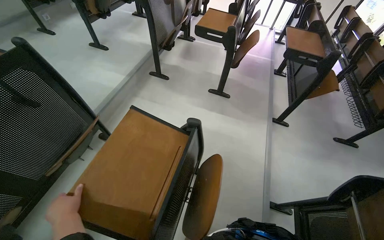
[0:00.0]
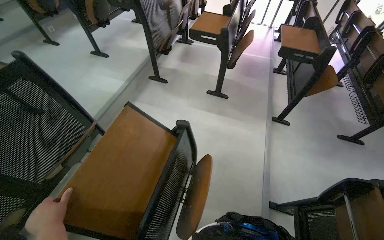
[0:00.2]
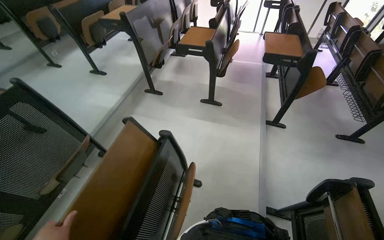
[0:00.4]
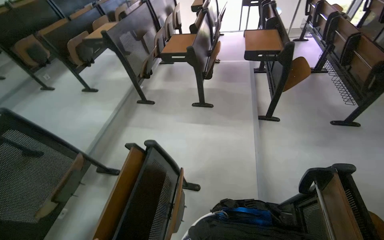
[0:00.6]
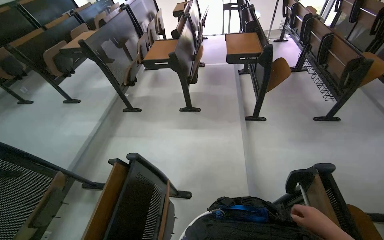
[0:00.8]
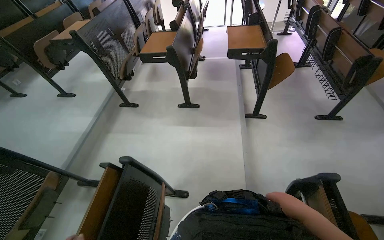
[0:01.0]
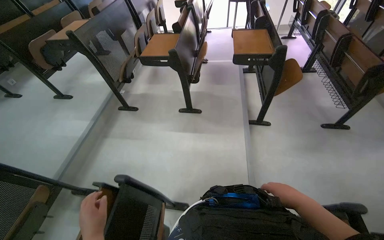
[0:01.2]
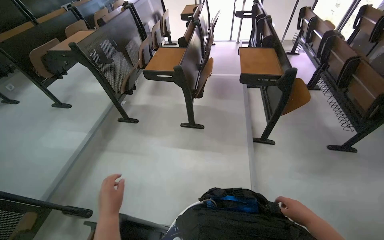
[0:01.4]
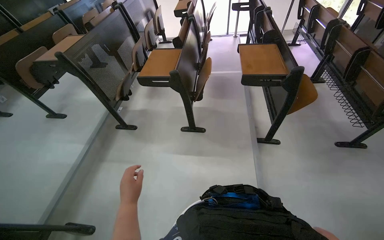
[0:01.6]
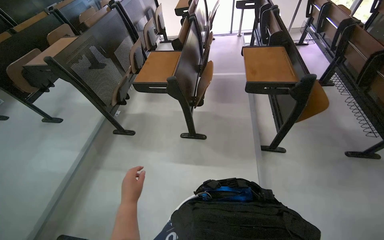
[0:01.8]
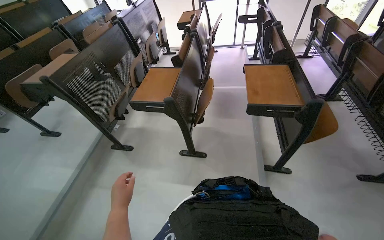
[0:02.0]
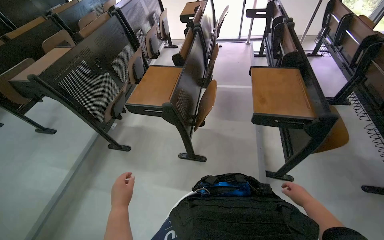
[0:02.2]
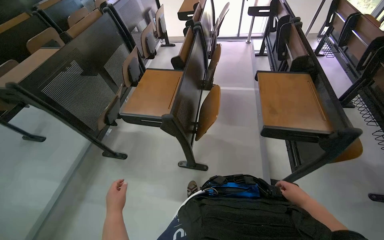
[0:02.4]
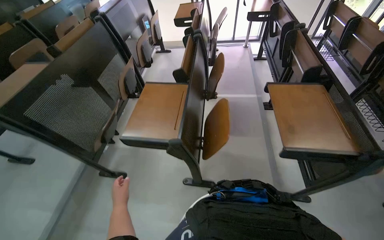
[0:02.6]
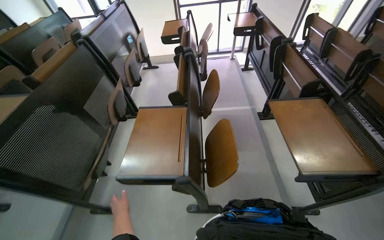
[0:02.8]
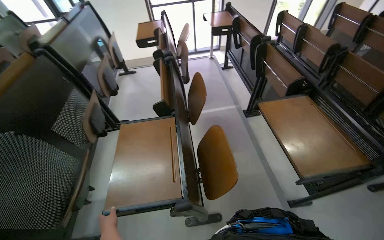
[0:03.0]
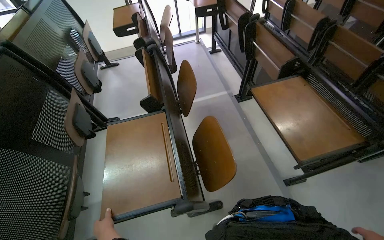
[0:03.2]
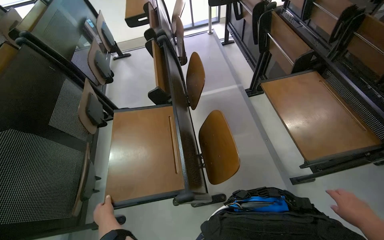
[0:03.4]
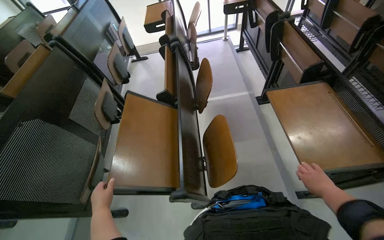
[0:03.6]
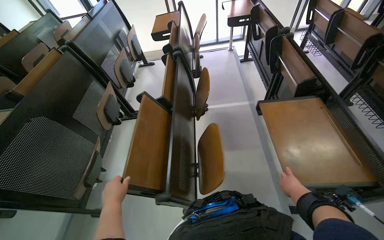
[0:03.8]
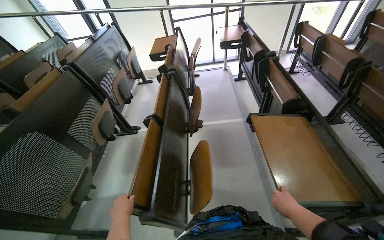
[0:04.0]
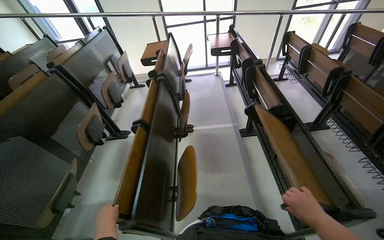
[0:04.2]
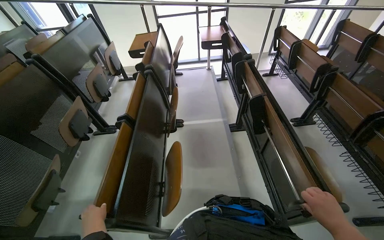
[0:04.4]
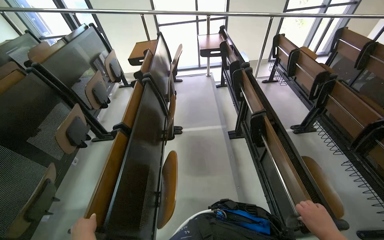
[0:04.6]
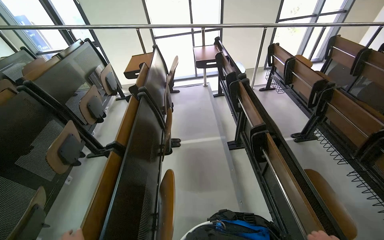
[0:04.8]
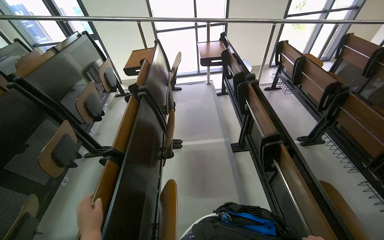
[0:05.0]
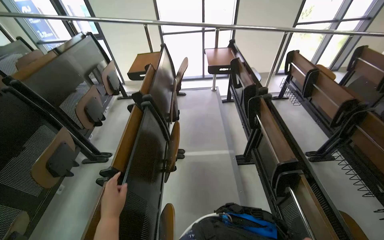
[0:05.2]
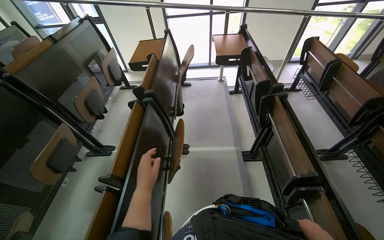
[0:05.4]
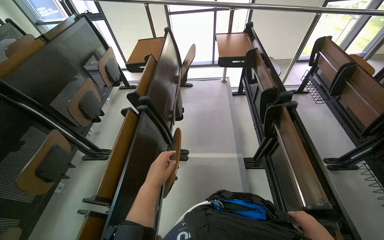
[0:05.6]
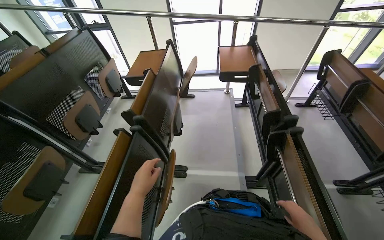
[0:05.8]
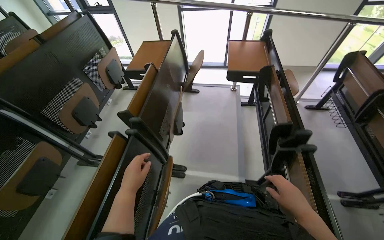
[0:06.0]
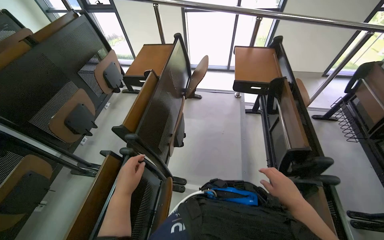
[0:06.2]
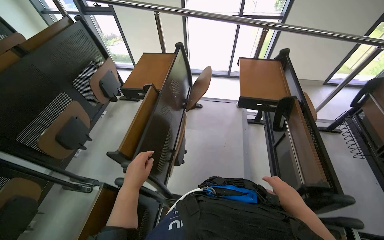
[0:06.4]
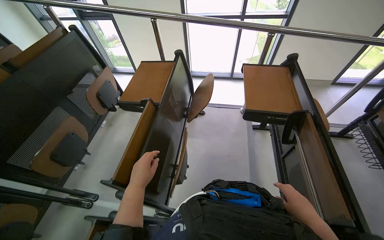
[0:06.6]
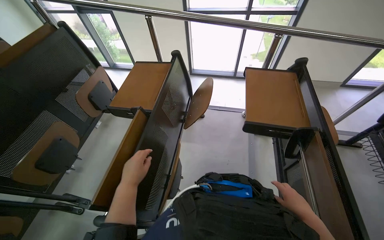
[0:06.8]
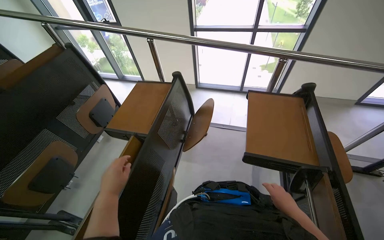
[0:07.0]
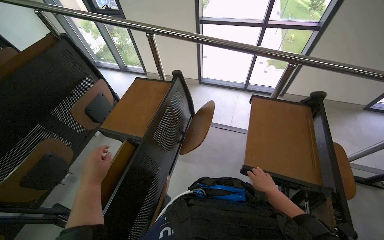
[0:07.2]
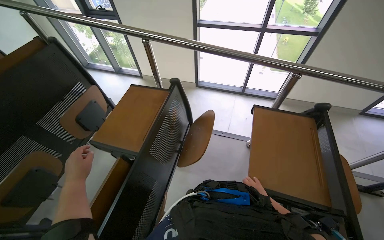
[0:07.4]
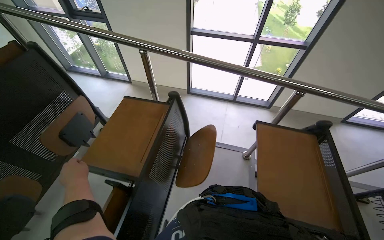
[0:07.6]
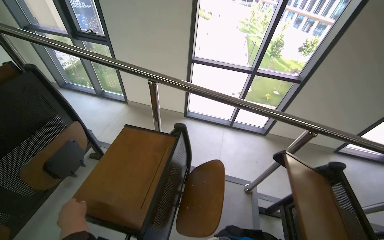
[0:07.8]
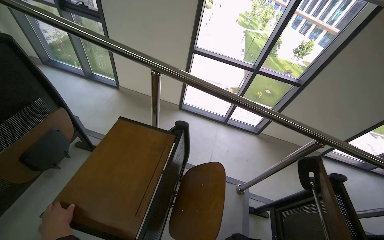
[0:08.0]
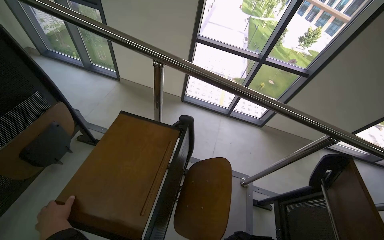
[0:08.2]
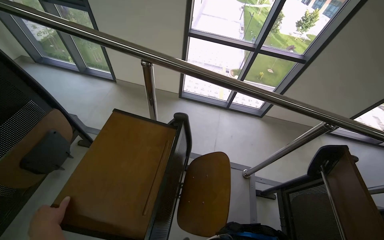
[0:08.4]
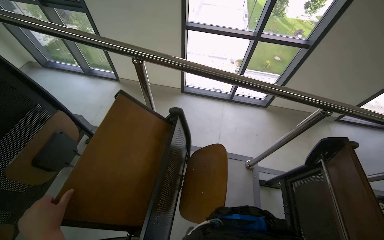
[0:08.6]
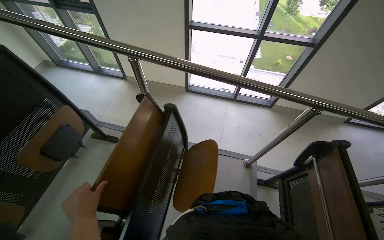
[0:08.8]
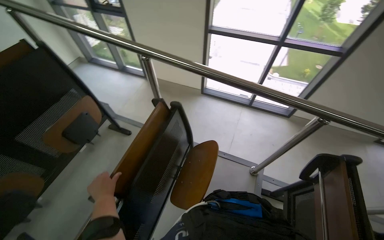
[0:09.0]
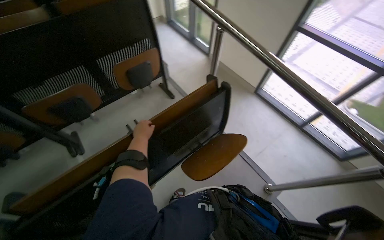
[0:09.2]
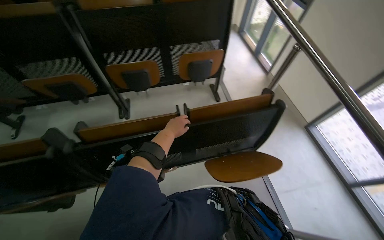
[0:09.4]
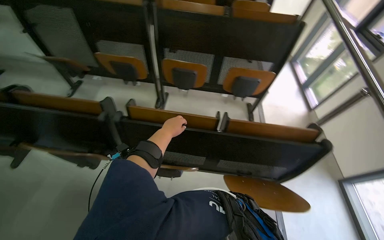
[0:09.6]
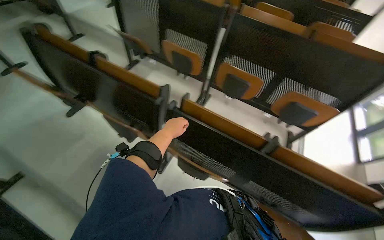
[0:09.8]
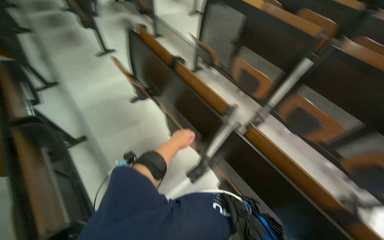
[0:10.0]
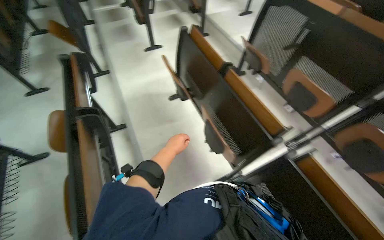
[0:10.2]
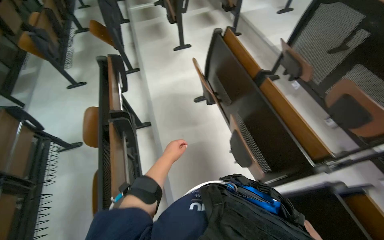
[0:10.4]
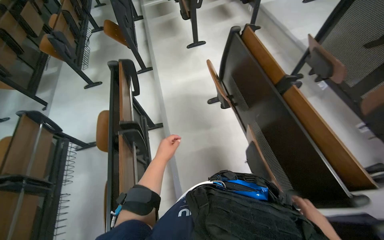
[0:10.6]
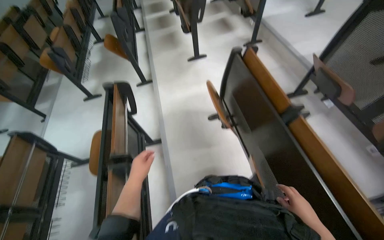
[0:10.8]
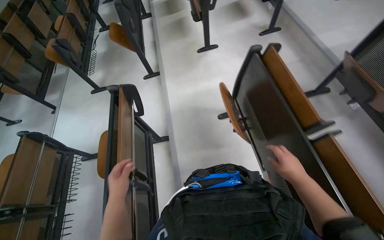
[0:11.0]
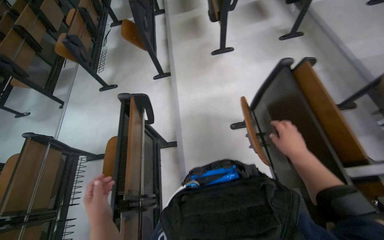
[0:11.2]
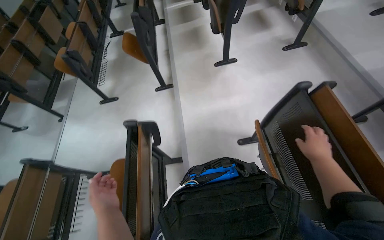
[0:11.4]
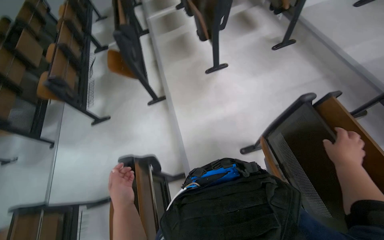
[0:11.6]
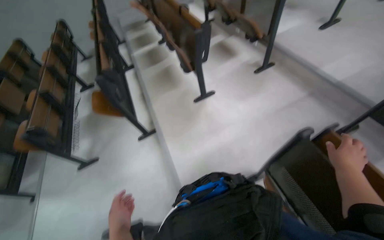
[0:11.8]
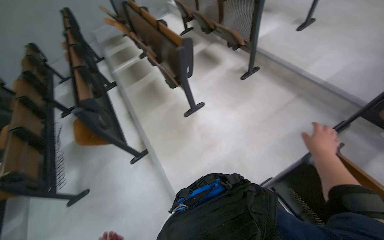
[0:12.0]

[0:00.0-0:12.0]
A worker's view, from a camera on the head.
Job: organizing items.
The whole recording: Arranging classroom furniture. The worker continues to fold up desks and chairs in the classroom.
0:00.0 to 0:01.6: The camera travels some 60 cm.
0:01.6 to 0:03.0: The wearer moves about 90 cm. The wearer looks roughly 15 degrees further to the right.
0:04.4 to 0:06.0: The camera travels approximately 80 cm.
0:06.0 to 0:07.6: The wearer moves about 90 cm.
0:07.6 to 0:09.0: The left hand goes approximately 10 cm to the right.
0:09.0 to 0:10.4: The wearer moves roughly 80 cm. The wearer looks approximately 140 degrees further to the left.
0:10.4 to 0:12.0: The camera is carried roughly 1 m.

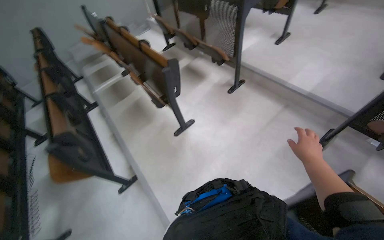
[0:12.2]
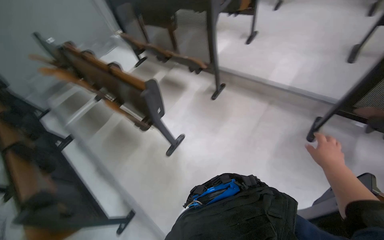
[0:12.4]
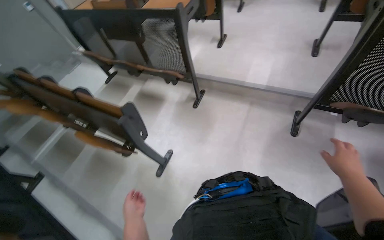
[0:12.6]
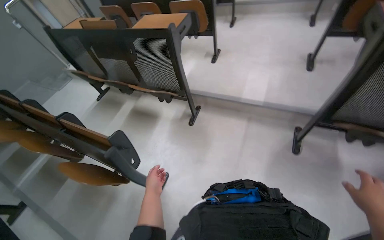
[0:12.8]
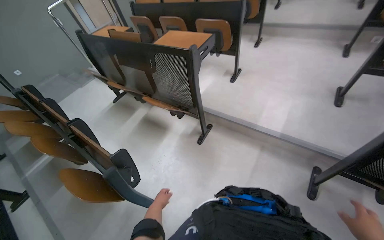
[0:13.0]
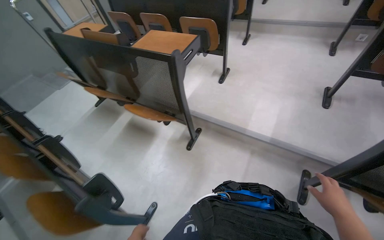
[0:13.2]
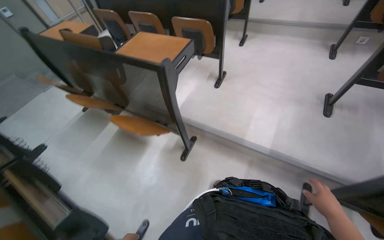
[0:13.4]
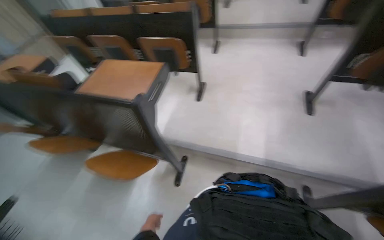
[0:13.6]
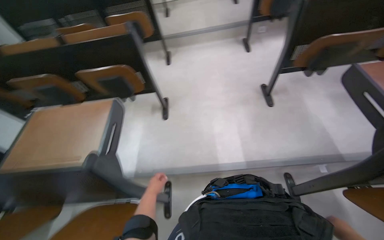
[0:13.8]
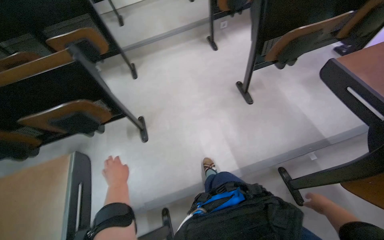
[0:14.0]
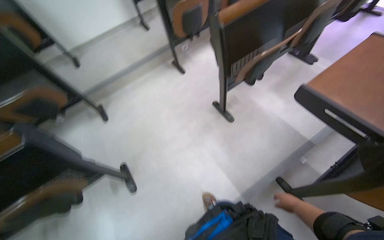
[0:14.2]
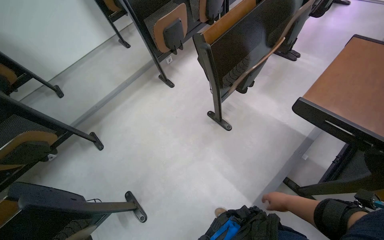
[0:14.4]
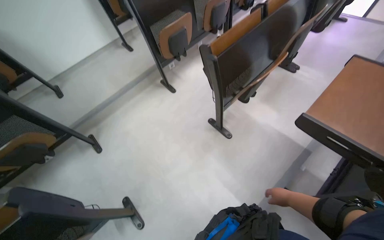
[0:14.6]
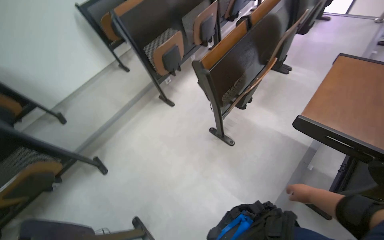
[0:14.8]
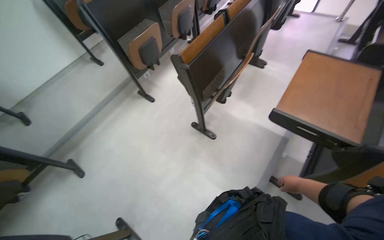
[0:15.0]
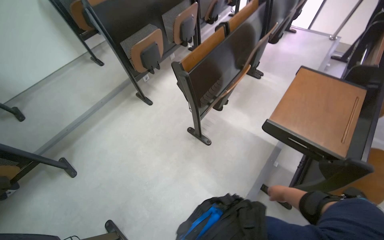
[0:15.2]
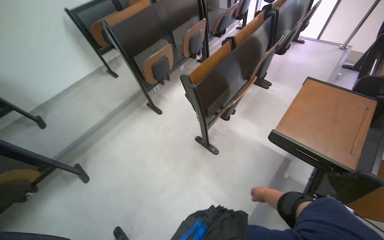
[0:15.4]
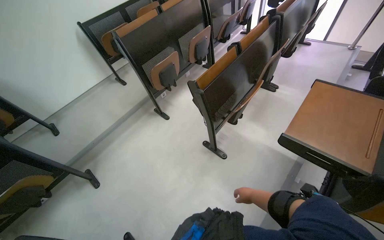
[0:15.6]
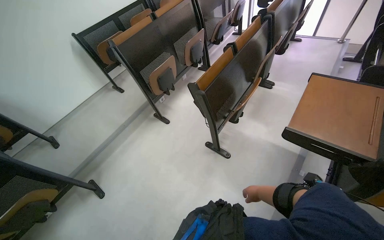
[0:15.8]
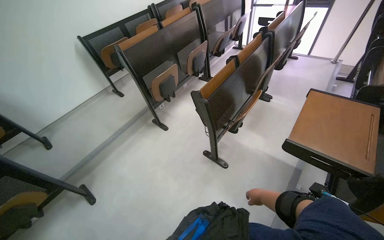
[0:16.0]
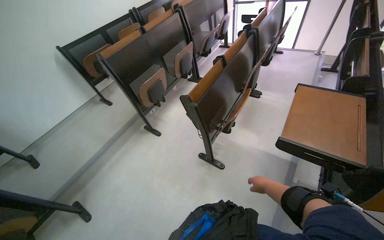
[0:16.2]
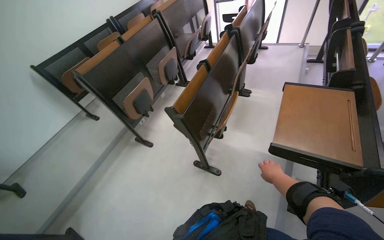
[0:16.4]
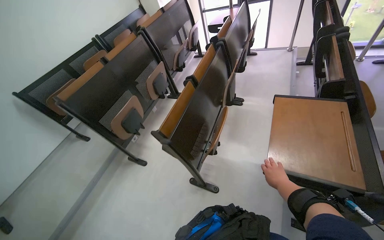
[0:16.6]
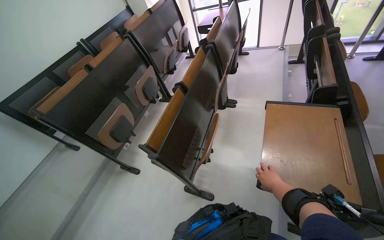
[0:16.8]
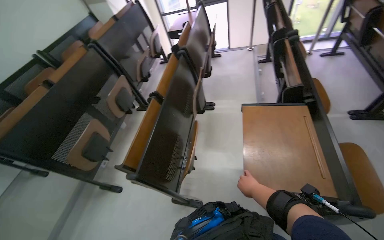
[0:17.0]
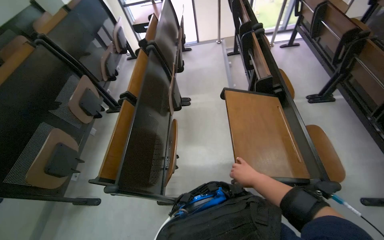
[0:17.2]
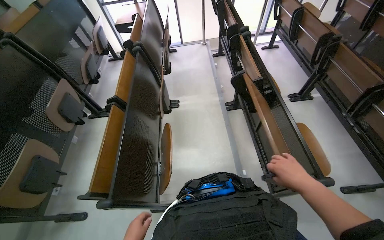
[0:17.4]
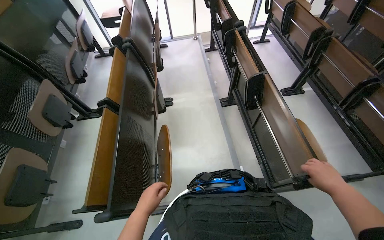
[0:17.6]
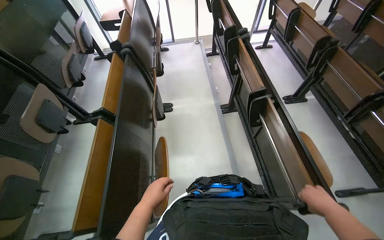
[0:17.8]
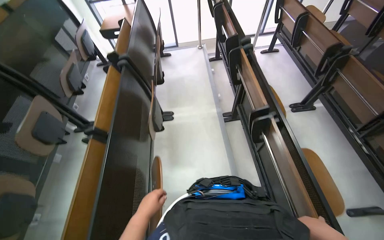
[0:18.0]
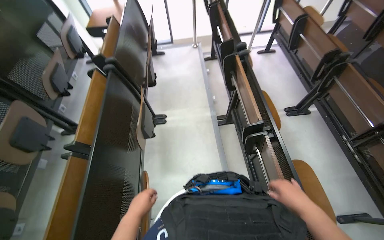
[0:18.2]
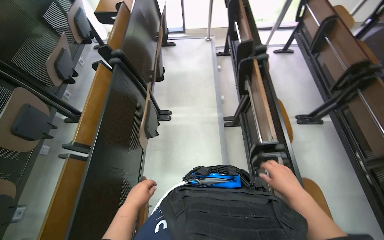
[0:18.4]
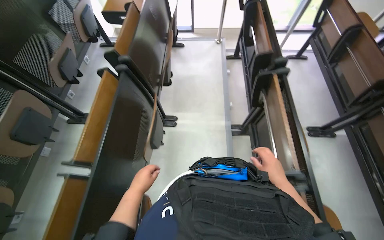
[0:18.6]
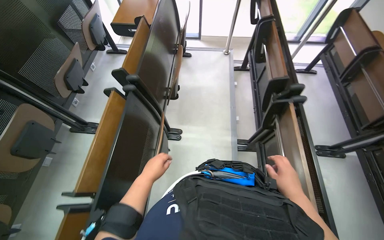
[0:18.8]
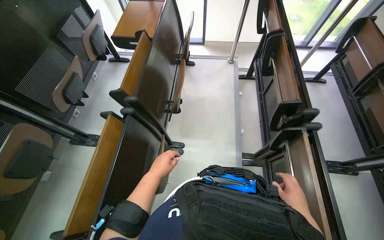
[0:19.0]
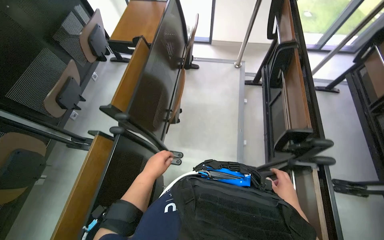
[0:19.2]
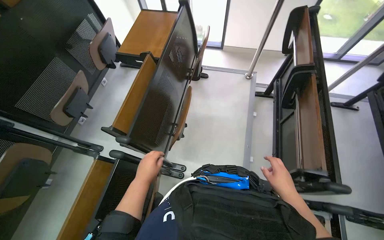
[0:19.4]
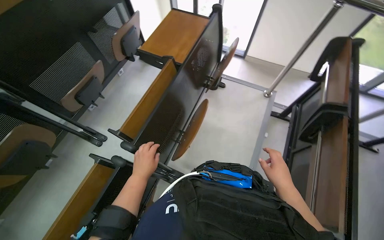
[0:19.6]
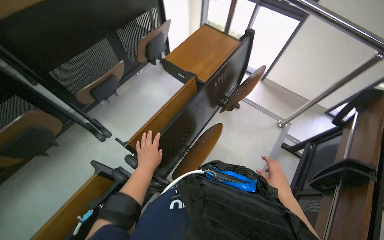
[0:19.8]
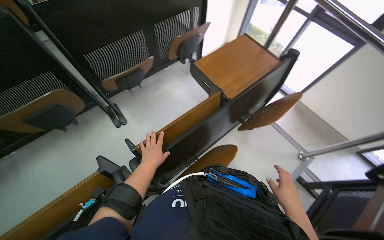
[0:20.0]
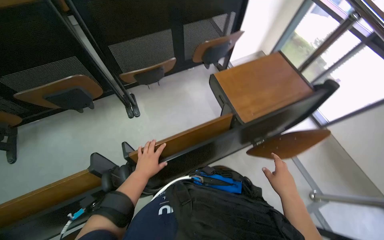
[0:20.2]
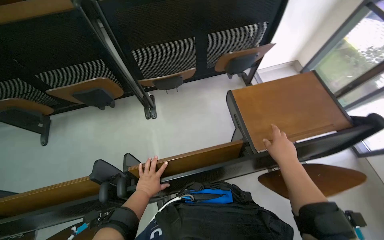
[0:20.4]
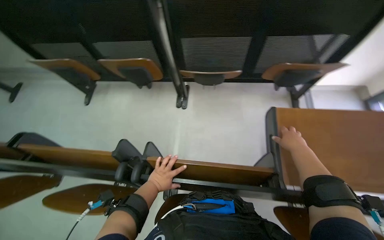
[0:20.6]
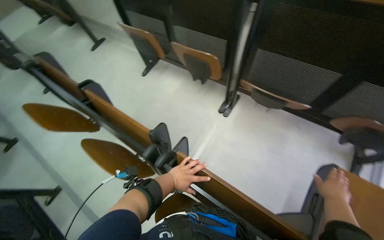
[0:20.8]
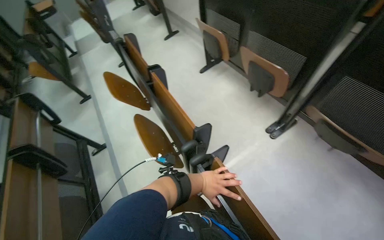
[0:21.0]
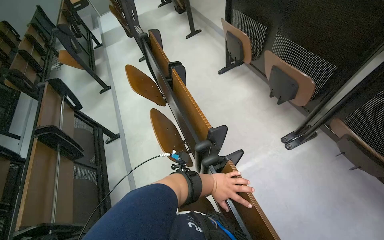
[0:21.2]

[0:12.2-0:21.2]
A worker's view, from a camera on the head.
Job: organizing items.
The whole recording: Arranging classroom furniture. The worker continues to fold up desks and chairs in the classroom.
0:12.2 to 0:13.8: The camera is carried roughly 1 m. The head rotates roughly 55 degrees to the right.
0:13.8 to 0:15.2: The wearer moves approximately 60 cm. The head turns to the right by some 50 degrees.
0:15.2 to 0:16.6: The view tips upward by about 10 degrees.
0:16.6 to 0:18.2: The head travels roughly 60 cm. The head turns to the right by roughly 30 degrees.
0:18.2 to 0:19.8: The camera travels approximately 90 cm. The head rotates some 40 degrees to the left.
0:19.8 to 0:21.2: The wearer looks approximately 120 degrees further to the left.
